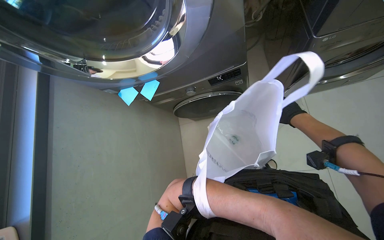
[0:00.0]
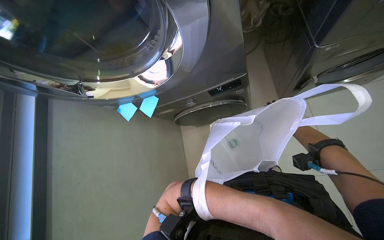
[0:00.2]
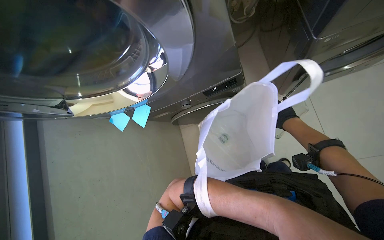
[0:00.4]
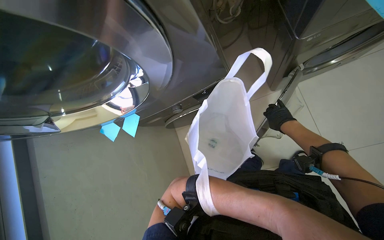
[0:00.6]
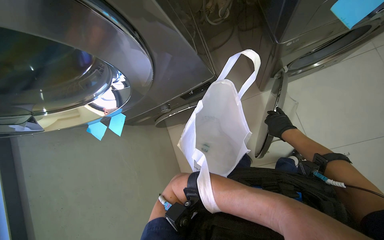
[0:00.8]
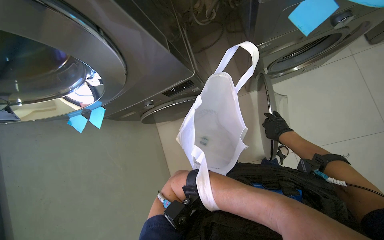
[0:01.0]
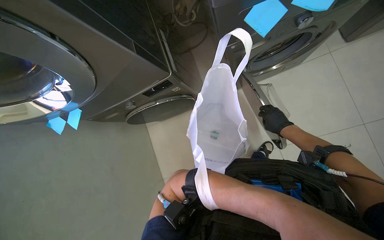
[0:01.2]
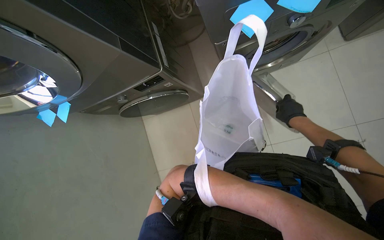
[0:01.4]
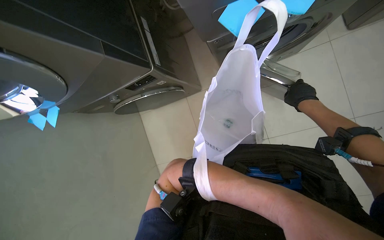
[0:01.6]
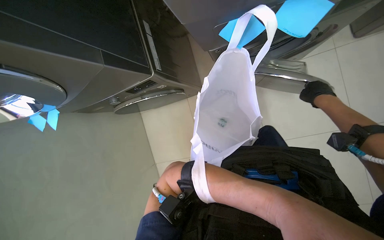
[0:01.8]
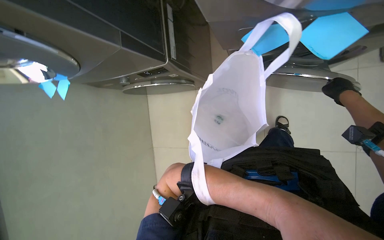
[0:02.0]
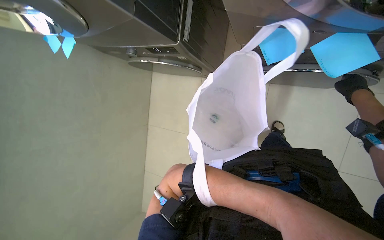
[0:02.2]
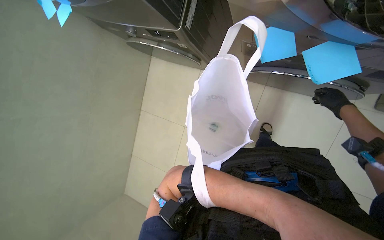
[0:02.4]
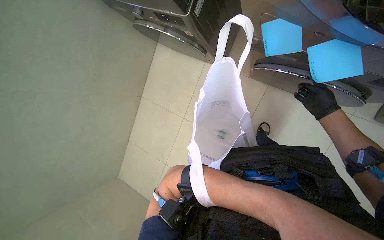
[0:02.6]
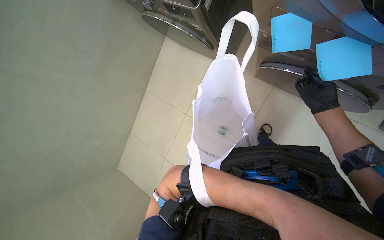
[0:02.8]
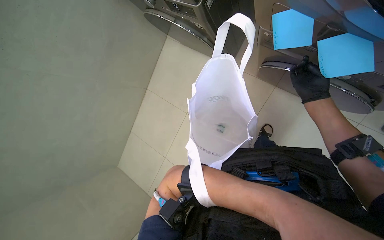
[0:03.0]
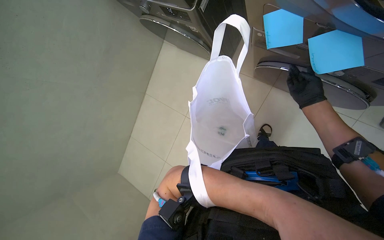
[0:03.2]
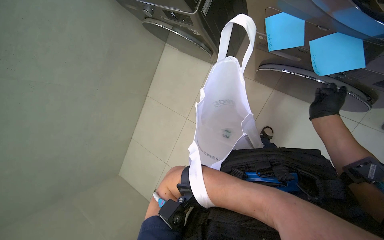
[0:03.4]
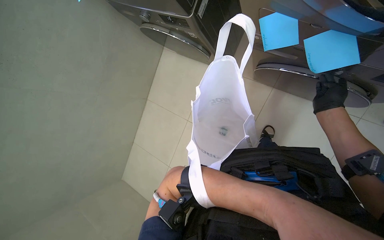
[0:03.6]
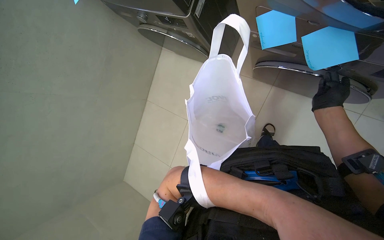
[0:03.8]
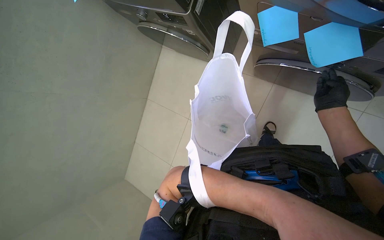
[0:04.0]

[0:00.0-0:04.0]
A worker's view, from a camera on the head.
Job: managing laundry.
The whole recording: Preparing laundry with detergent and bag. The worker handles items in a laundry bag, opens a detergent bottle, and pours detergent into its cap.
0:00.0 to 0:01.4: The left hand is displaced nearer to the camera by about 40 cm.
0:01.4 to 0:02.6: The view tilts about 15 degrees downward. The scene turns approximately 30 degrees clockwise in the picture. The left hand shifts about 10 cm to the right.

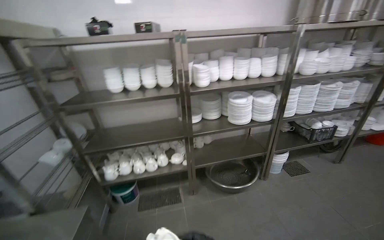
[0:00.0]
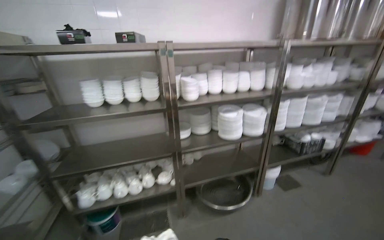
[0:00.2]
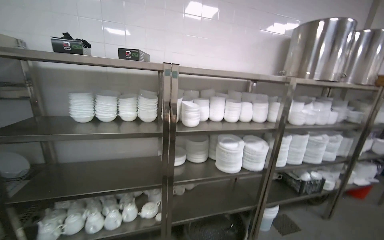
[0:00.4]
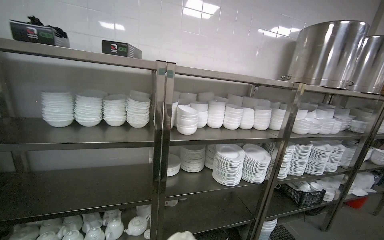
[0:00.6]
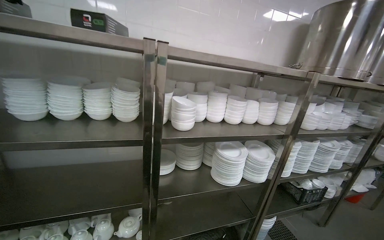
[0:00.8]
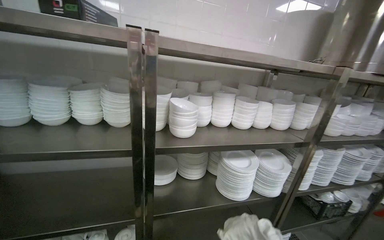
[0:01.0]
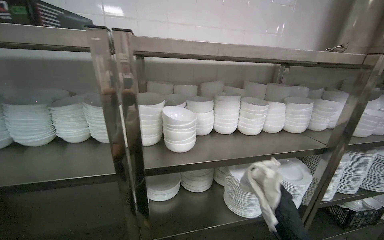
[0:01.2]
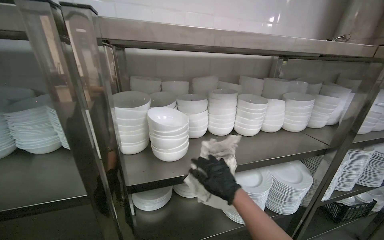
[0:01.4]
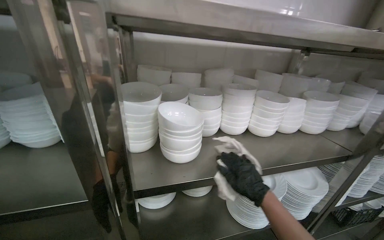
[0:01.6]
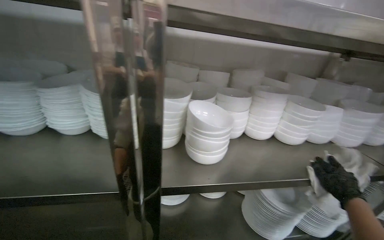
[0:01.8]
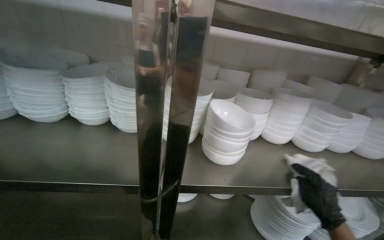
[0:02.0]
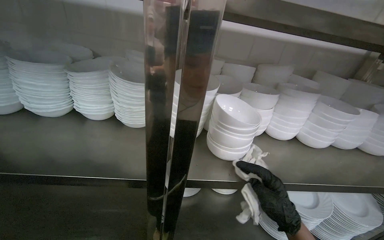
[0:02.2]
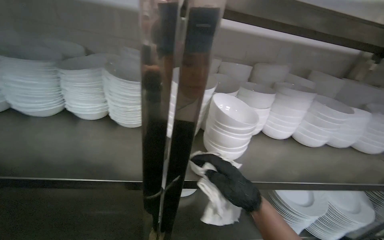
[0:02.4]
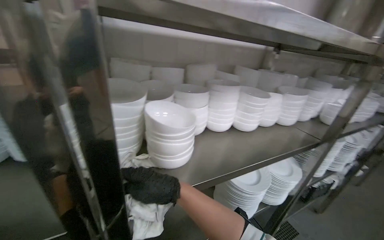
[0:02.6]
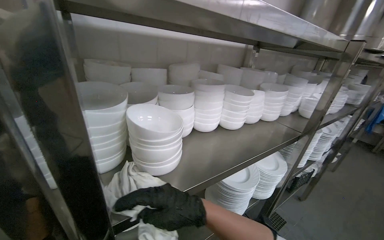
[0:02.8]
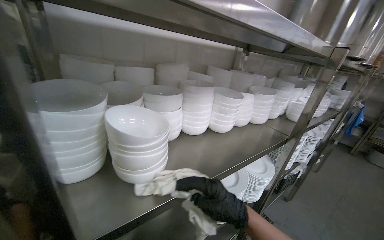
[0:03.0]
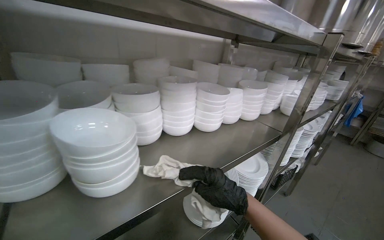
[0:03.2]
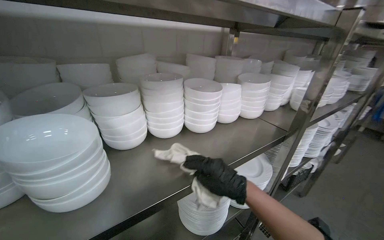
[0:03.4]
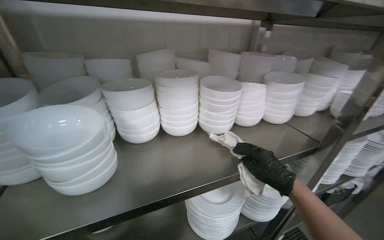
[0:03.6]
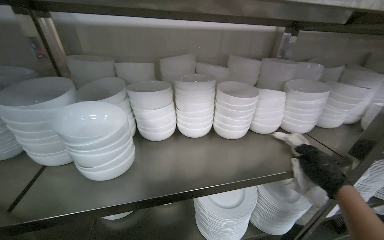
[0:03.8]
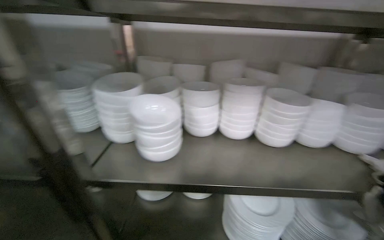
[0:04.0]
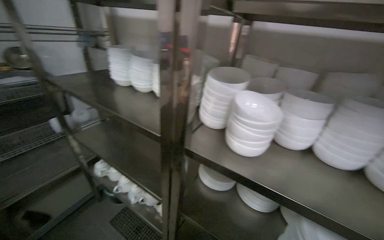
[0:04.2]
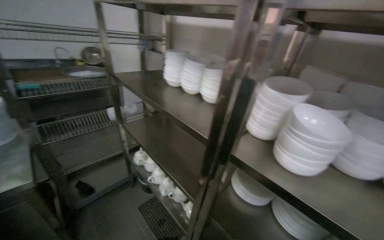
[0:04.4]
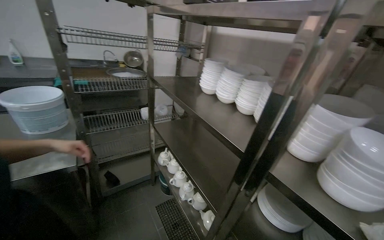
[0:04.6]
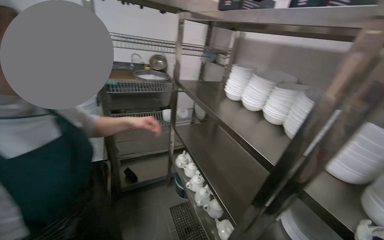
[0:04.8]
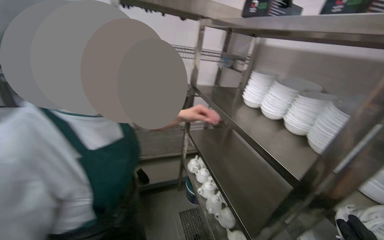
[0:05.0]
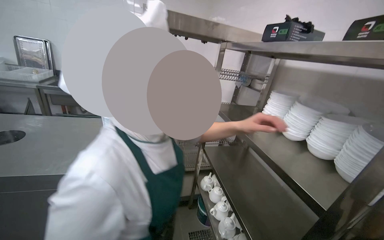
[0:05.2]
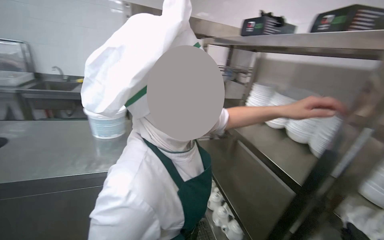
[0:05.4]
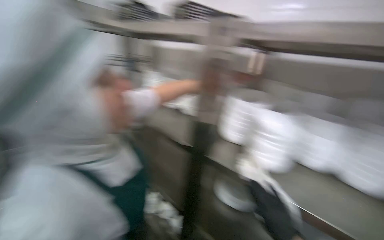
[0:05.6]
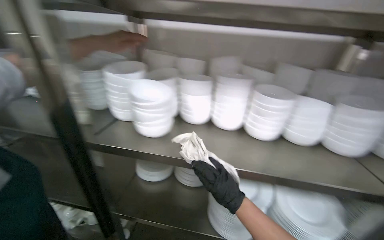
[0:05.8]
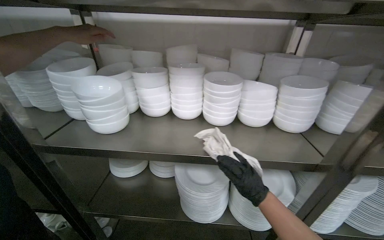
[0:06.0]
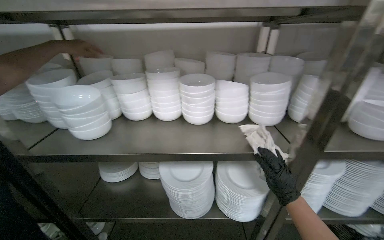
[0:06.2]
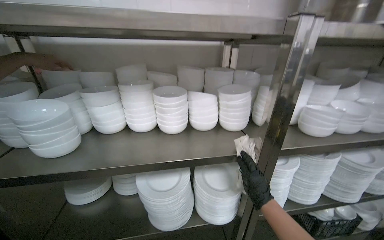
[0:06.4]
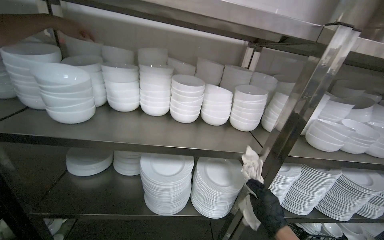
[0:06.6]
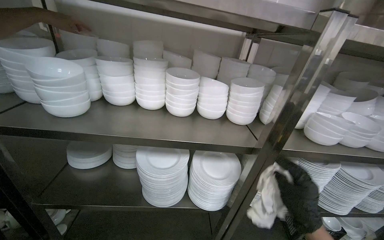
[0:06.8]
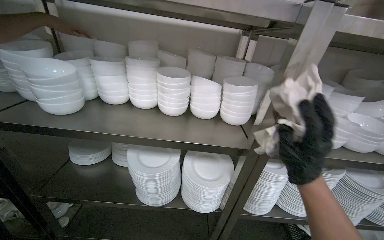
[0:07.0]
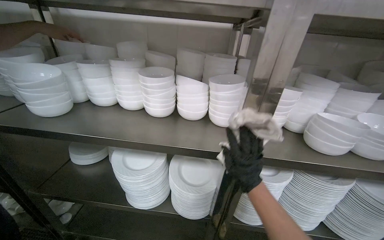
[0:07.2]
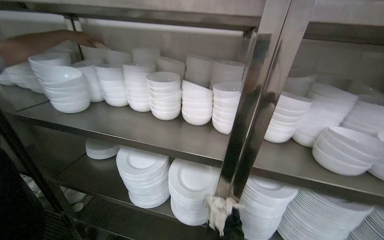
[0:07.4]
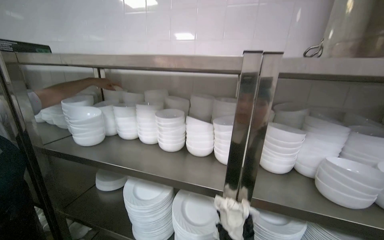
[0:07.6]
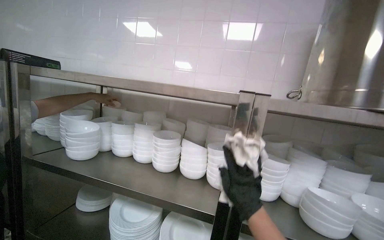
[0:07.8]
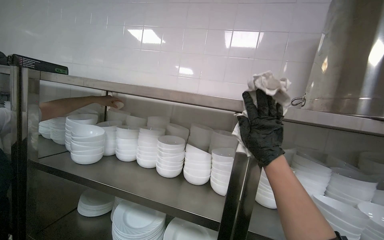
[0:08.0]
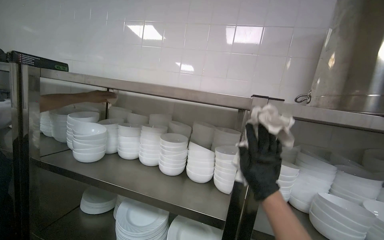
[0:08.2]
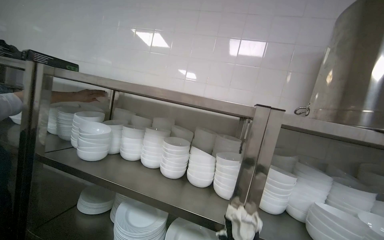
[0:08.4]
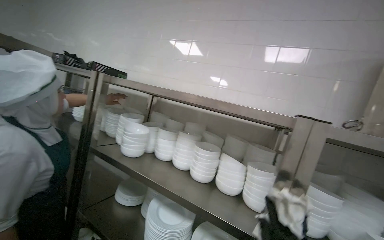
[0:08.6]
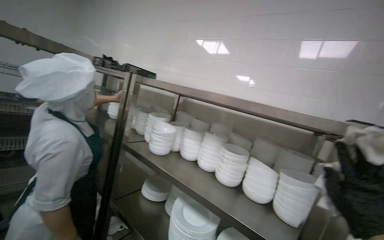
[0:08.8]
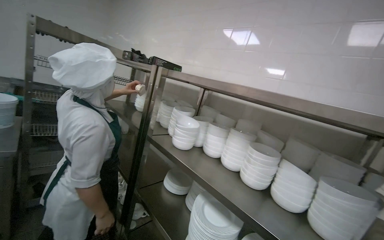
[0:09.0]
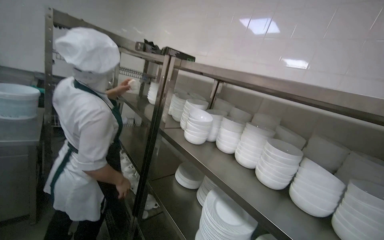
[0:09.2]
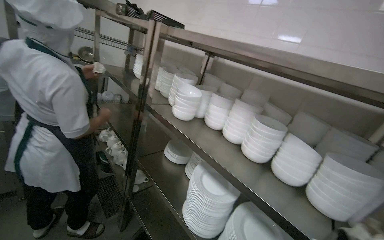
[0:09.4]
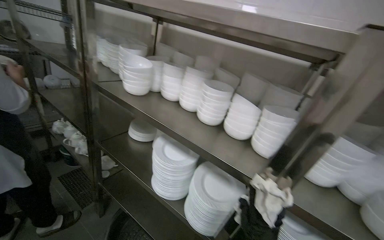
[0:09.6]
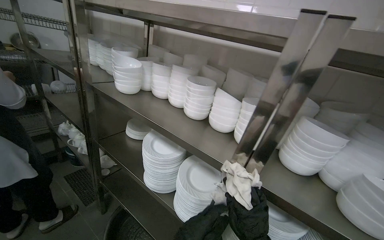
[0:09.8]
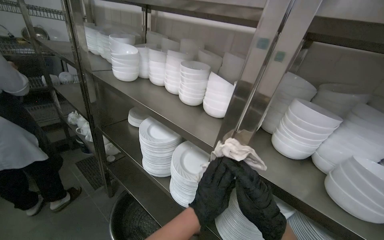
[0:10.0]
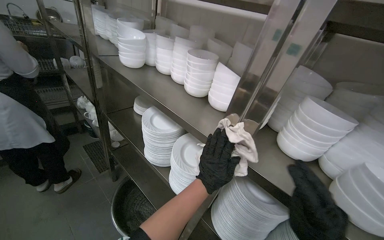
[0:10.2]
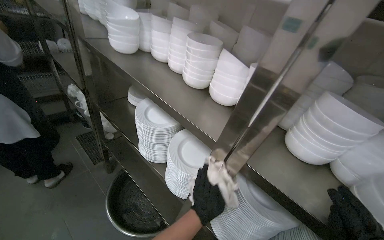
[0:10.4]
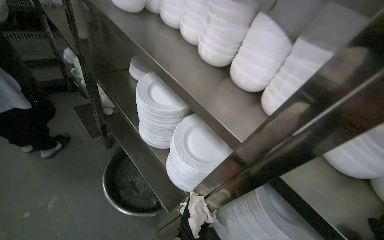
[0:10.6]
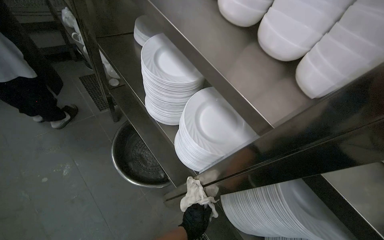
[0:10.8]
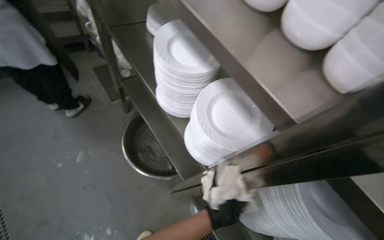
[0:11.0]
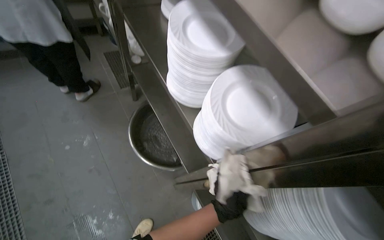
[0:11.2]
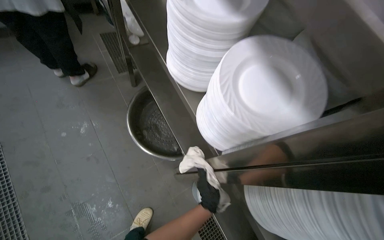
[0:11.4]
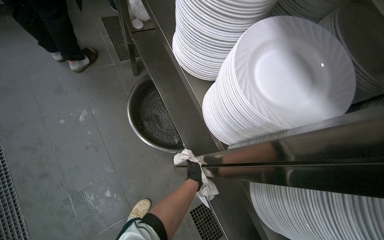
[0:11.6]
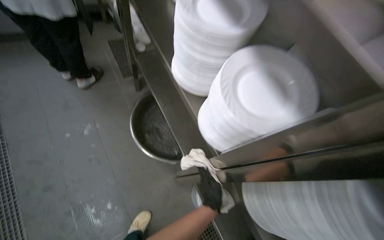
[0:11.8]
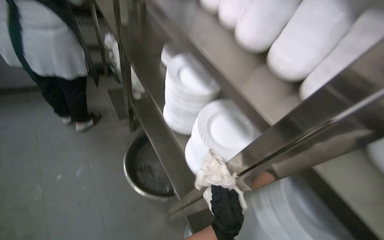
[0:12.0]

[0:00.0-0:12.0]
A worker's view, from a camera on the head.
Job: wiping surfaces.
The whole recording: Wiping and organizing kitchen shelves. The worker wipes metal shelves and organizes items on them.
0:00.0 to 0:01.6: The wearer moves approximately 90 cm.
0:01.6 to 0:03.0: The view swings about 20 degrees to the right.
0:03.0 to 0:04.4: The wearer looks roughly 80 degrees further to the left.
0:06.0 to 0:07.6: The wearer looks some 15 degrees further upward.
0:07.6 to 0:09.0: The head turns to the left by roughly 30 degrees.
0:09.0 to 0:10.4: The wearer looks approximately 30 degrees further downward.

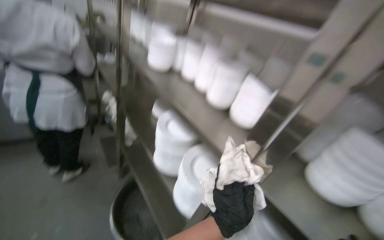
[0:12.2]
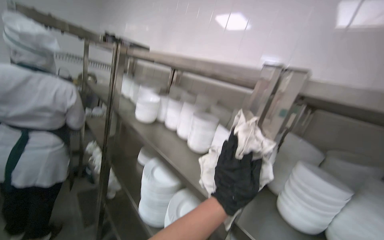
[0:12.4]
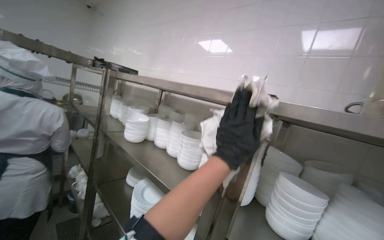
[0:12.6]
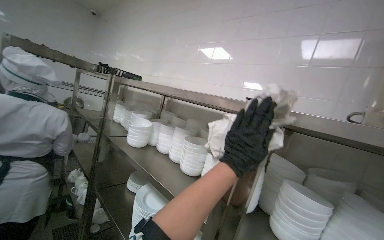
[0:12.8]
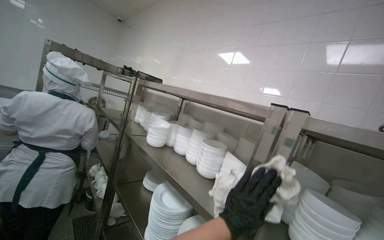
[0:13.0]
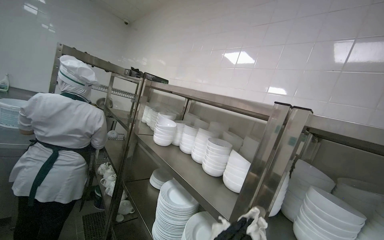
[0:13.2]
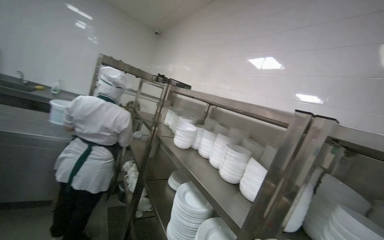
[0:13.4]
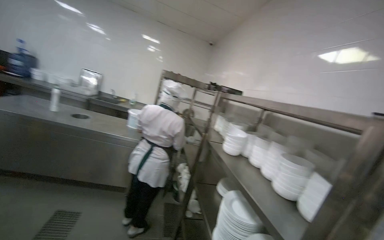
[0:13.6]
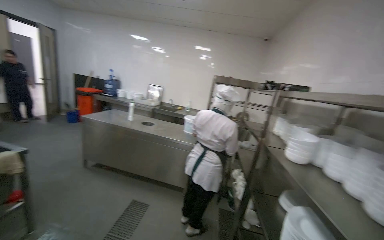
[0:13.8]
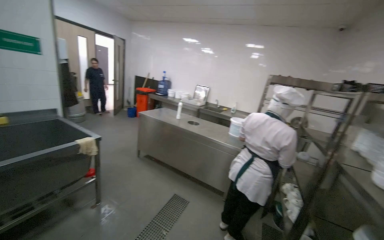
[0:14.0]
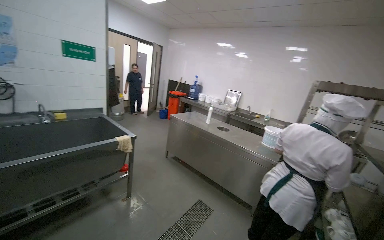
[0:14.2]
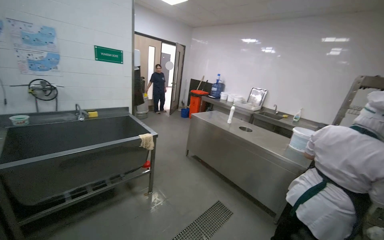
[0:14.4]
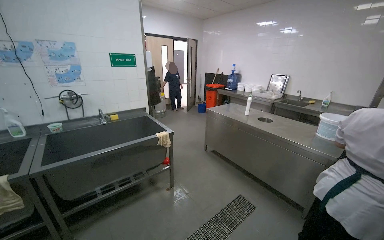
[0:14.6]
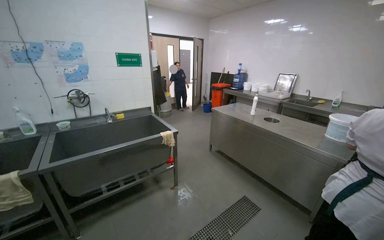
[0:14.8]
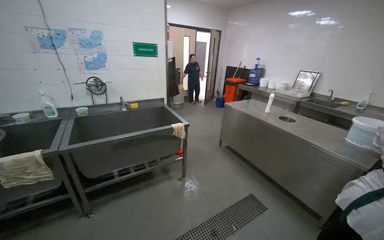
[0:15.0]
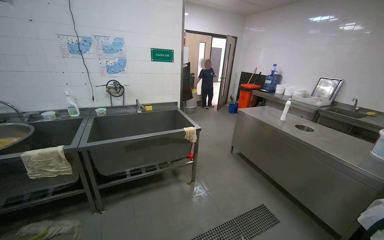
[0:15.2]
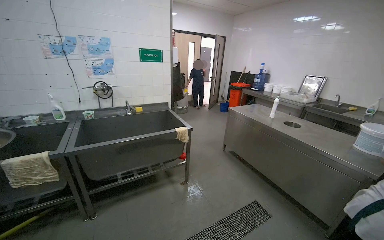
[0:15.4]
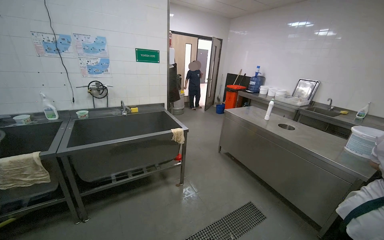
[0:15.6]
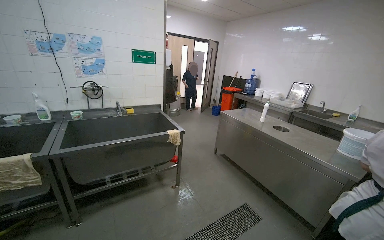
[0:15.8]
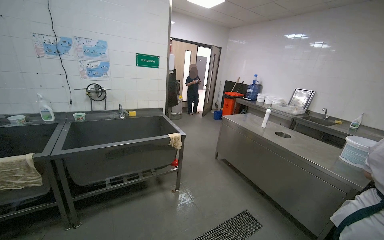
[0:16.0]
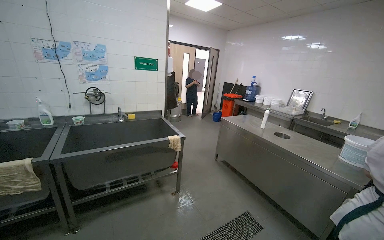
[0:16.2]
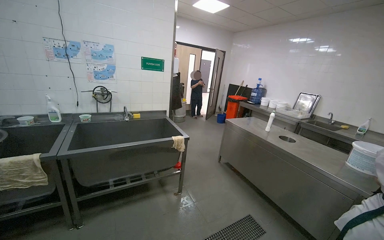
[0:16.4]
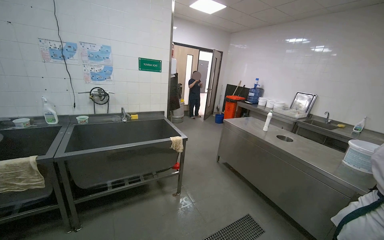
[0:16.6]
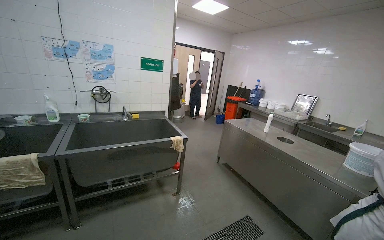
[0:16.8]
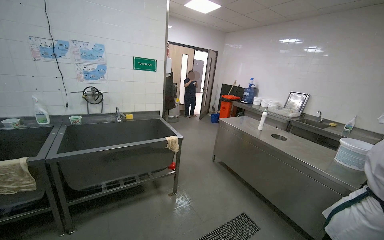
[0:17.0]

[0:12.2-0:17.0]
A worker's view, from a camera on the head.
Job: wiping surfaces.
The whole recording: Wiping and organizing kitchen shelves. The worker wipes metal shelves and organizes items on them.
0:12.2 to 0:13.8: The view pans to the left by some 45 degrees. The camera pitches upward, by about 35 degrees.
0:13.8 to 0:15.4: The wearer looks some 50 degrees further to the left.
